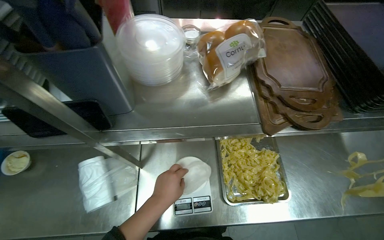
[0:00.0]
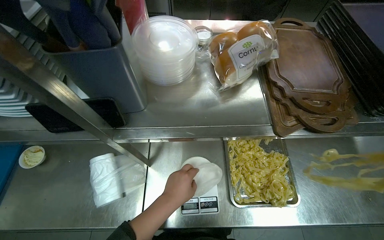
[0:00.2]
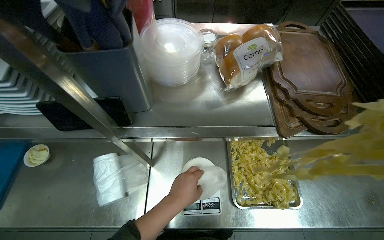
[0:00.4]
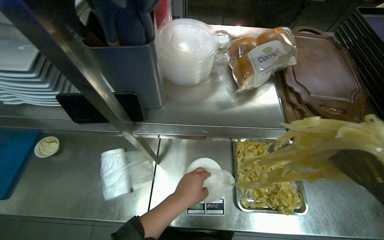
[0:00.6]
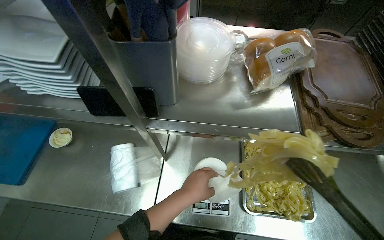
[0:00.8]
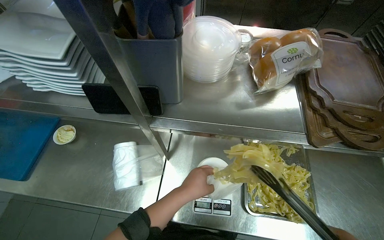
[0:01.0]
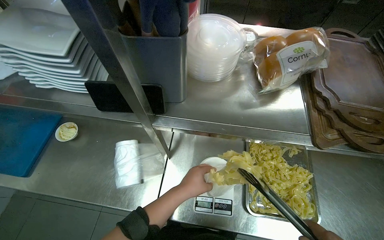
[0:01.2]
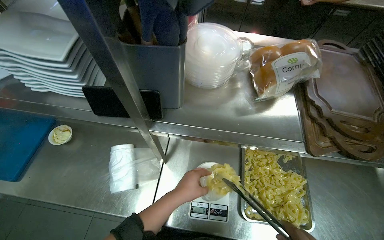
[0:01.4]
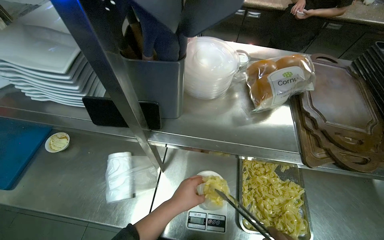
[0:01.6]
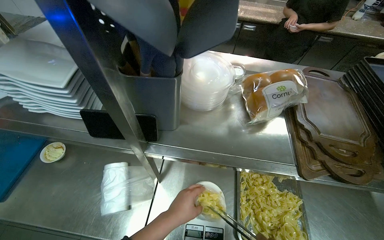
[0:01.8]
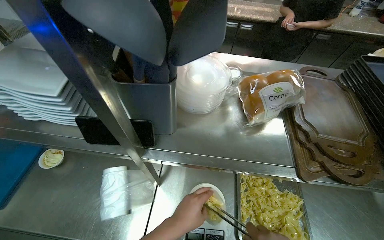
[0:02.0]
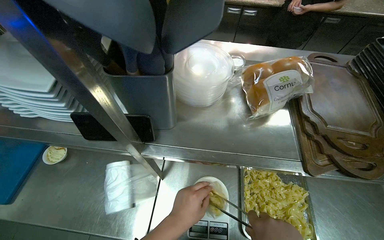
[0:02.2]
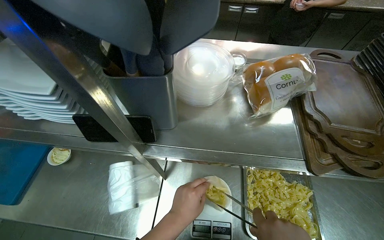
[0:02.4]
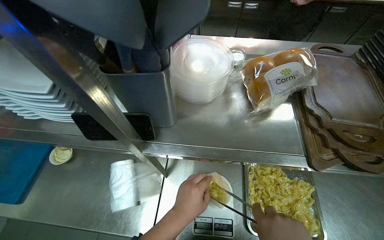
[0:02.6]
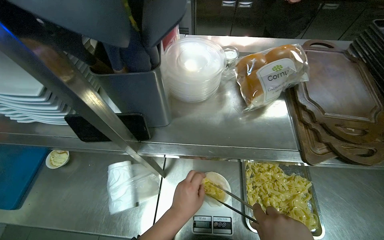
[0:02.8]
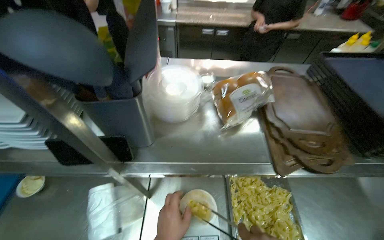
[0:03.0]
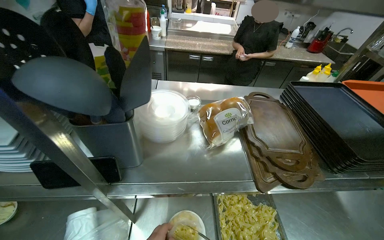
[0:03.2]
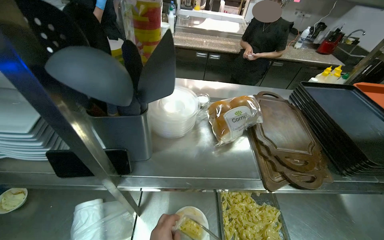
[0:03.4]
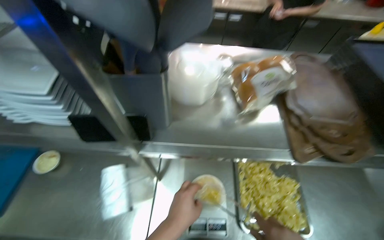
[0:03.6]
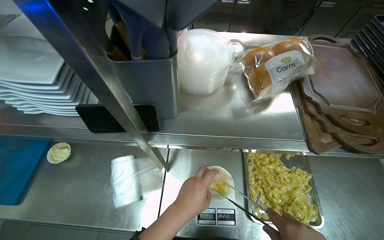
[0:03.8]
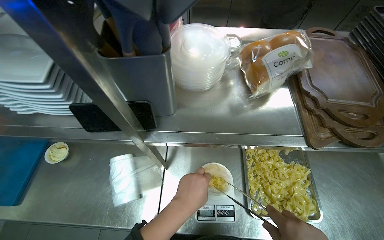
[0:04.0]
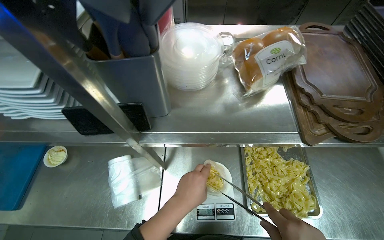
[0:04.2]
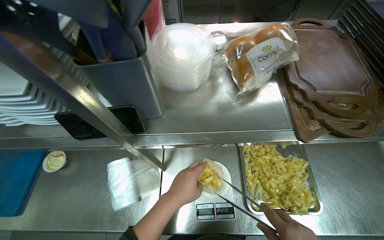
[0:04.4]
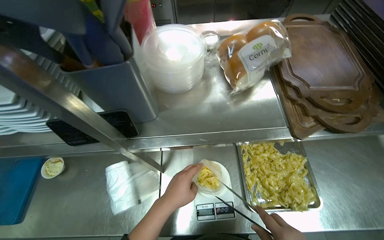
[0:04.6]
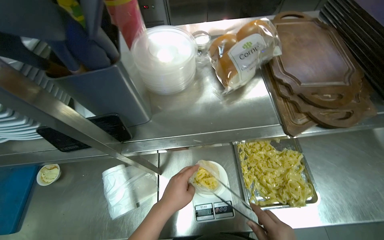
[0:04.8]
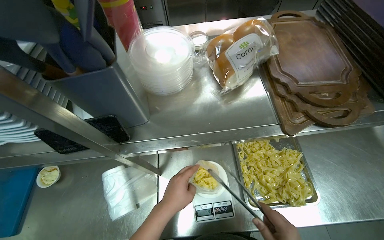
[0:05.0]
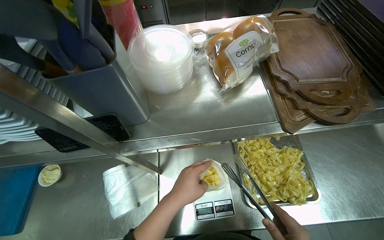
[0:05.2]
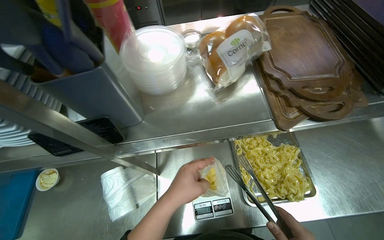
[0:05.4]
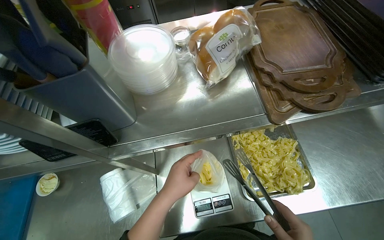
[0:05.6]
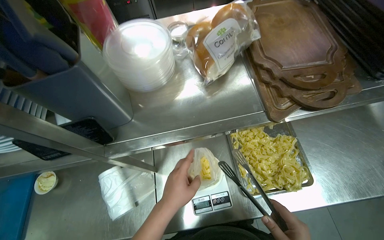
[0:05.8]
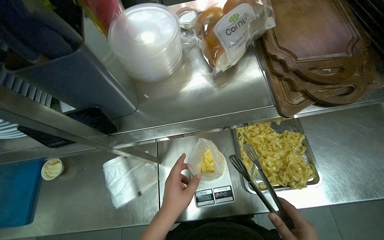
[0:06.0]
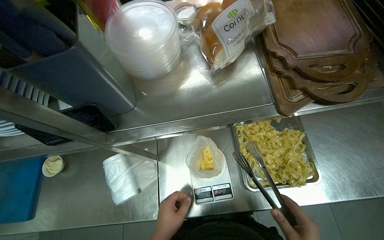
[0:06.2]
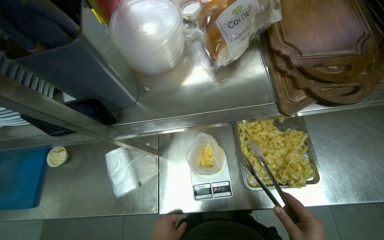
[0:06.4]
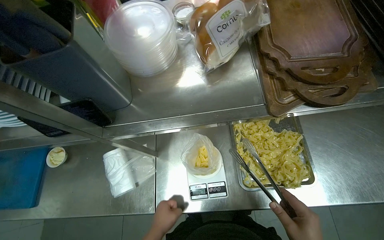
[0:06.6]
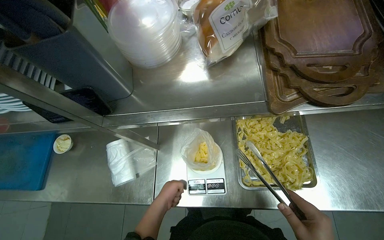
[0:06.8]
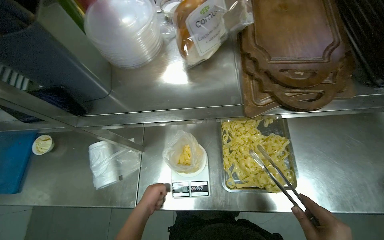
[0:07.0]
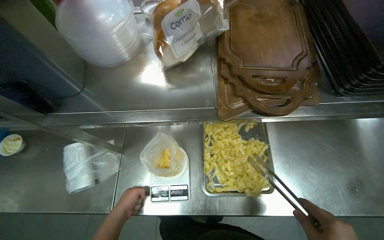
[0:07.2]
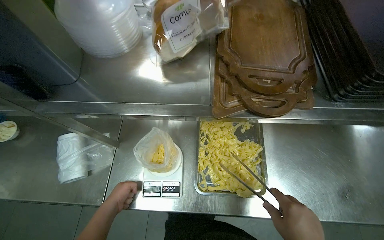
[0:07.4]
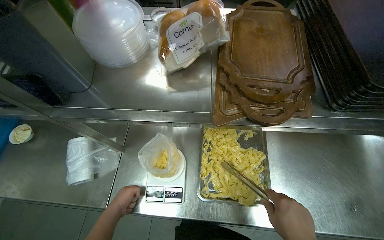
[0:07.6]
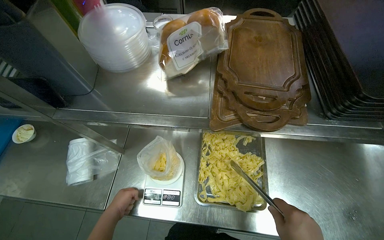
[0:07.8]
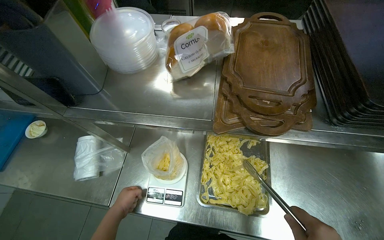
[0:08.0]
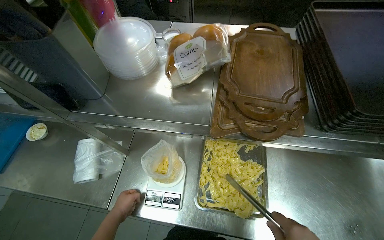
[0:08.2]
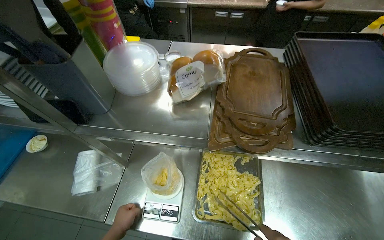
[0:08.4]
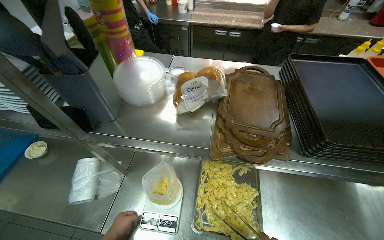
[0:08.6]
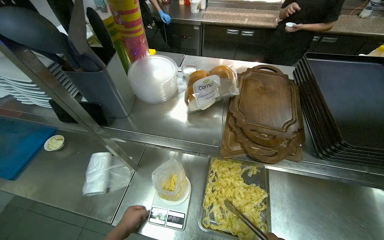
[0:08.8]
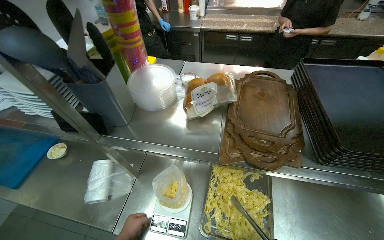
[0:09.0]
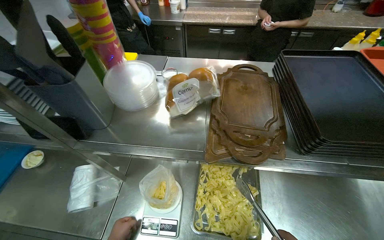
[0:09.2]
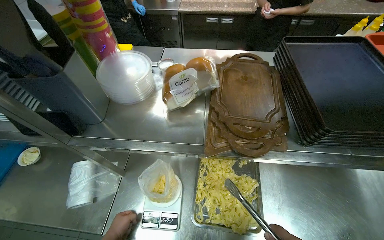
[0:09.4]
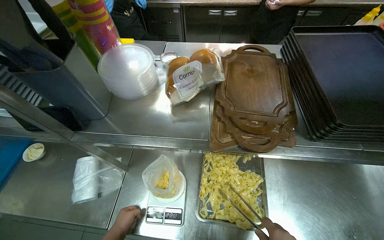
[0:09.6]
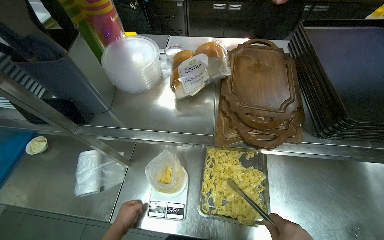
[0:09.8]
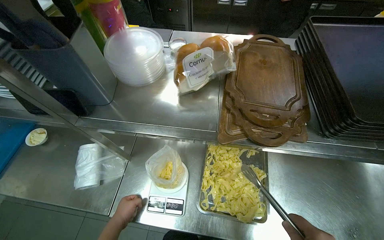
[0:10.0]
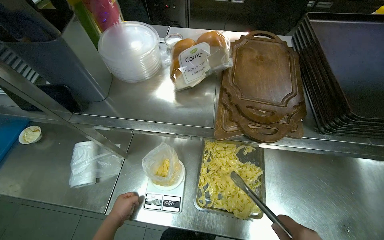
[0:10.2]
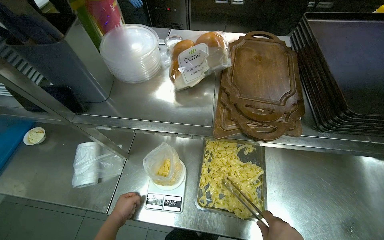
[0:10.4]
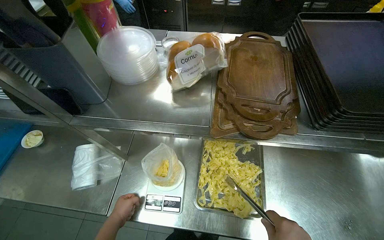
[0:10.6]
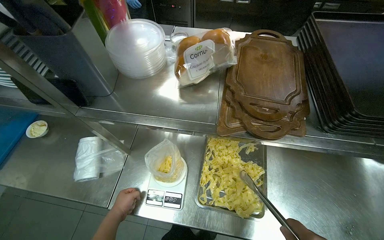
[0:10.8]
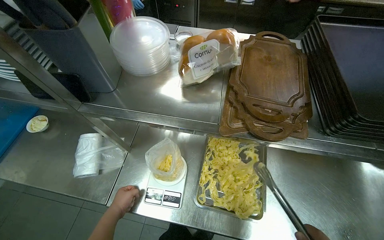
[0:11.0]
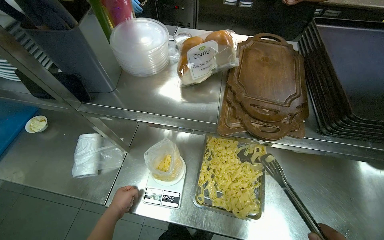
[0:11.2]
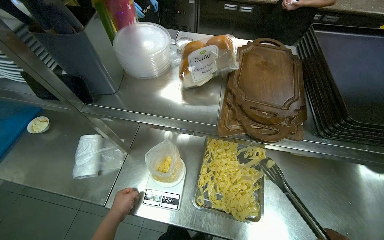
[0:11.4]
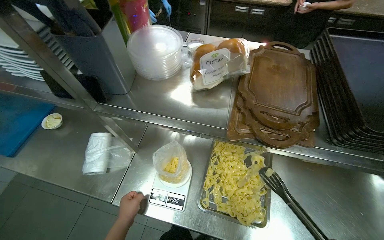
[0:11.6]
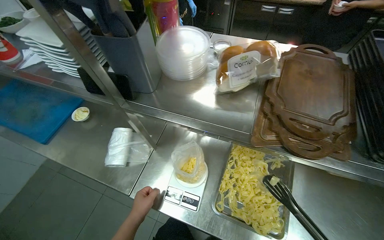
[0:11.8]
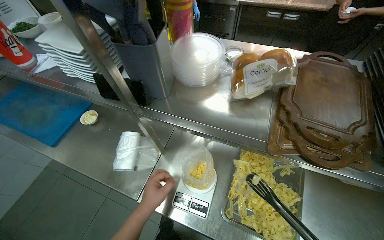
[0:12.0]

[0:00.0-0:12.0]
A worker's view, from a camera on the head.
Job: preparing food.
The whole recording: Weighing and bagging pasta. The worker uses tongs to scoop pasta from a tray into a plastic bag on a scale.
0:07.6 to 0:09.0: The view tips upward by approximately 15 degrees.
0:10.4 to 0:12.0: The left hand travels nearer to the camera by about 15 cm.

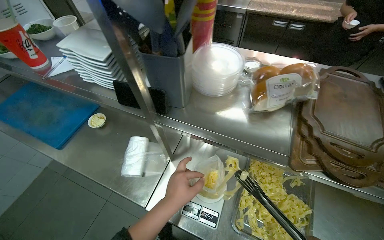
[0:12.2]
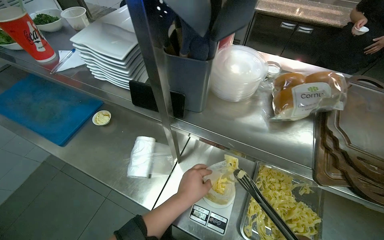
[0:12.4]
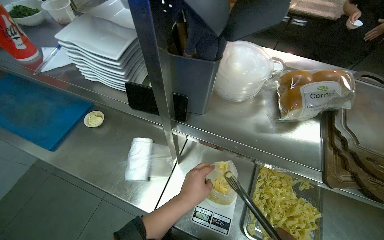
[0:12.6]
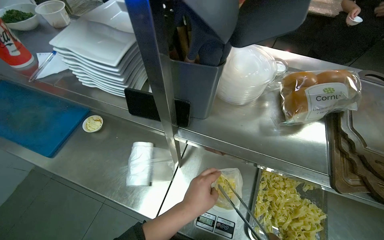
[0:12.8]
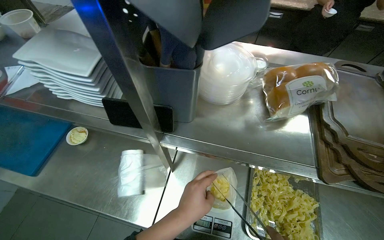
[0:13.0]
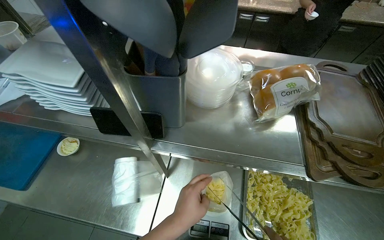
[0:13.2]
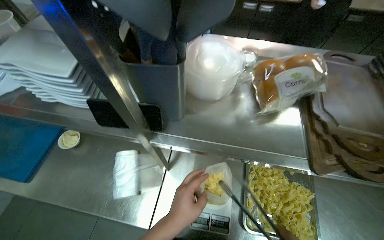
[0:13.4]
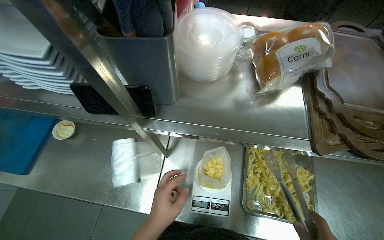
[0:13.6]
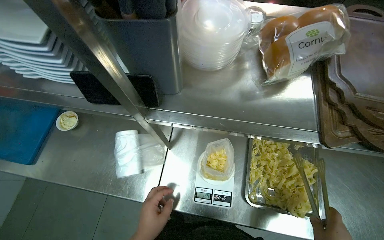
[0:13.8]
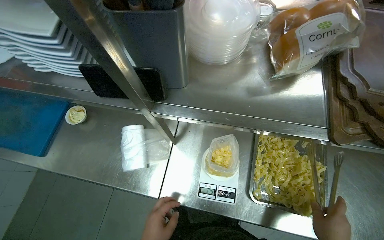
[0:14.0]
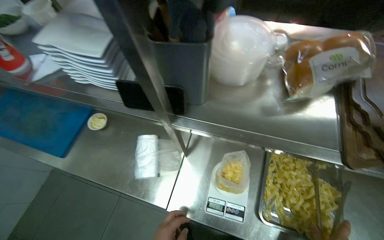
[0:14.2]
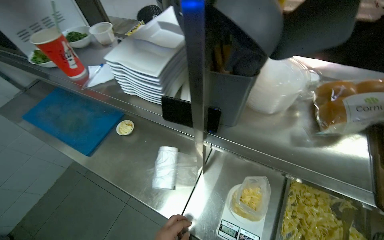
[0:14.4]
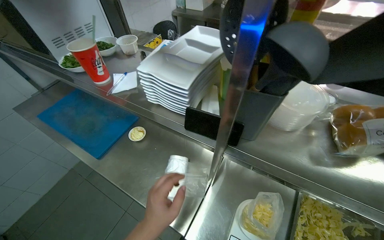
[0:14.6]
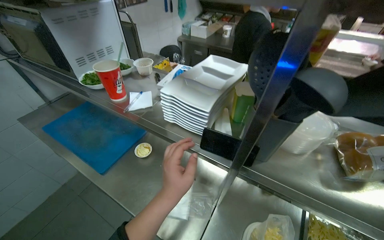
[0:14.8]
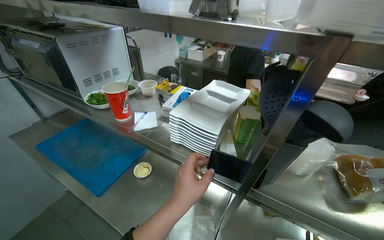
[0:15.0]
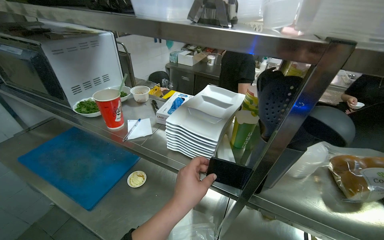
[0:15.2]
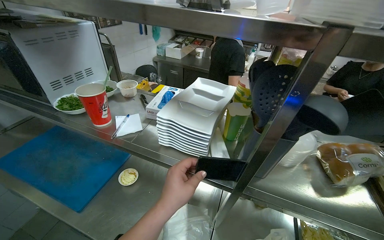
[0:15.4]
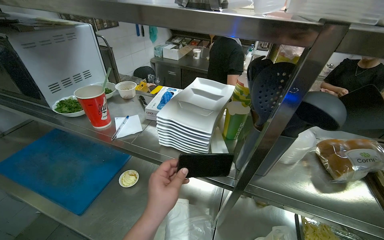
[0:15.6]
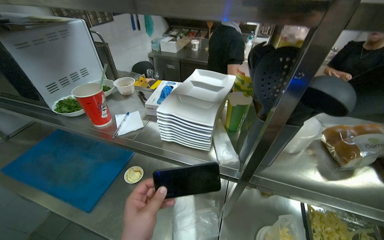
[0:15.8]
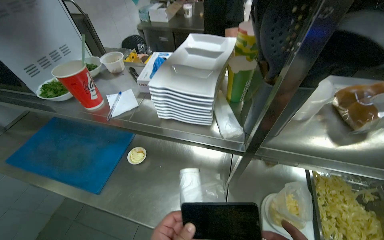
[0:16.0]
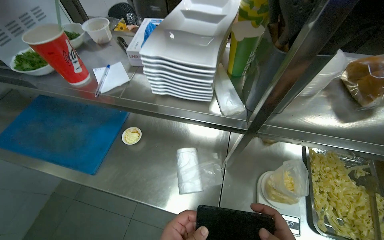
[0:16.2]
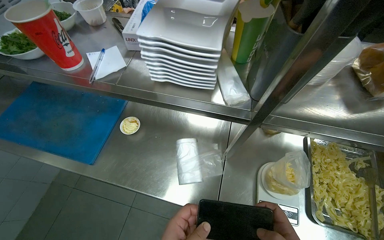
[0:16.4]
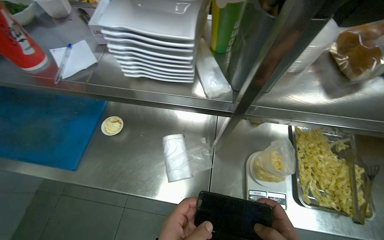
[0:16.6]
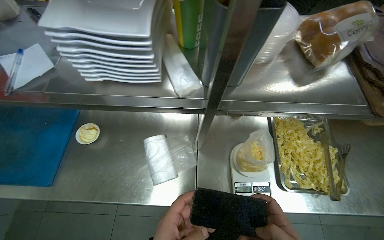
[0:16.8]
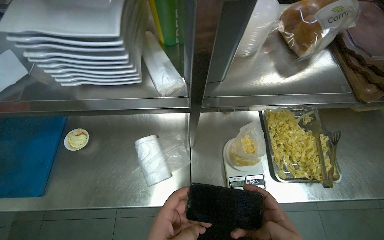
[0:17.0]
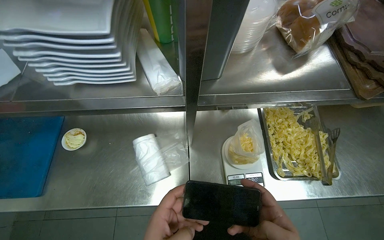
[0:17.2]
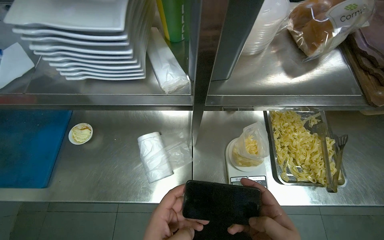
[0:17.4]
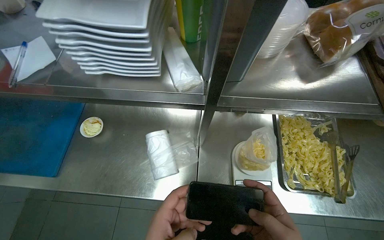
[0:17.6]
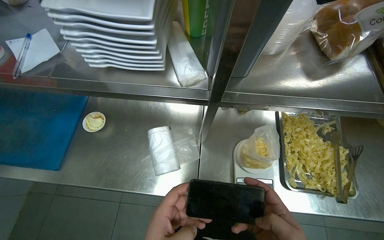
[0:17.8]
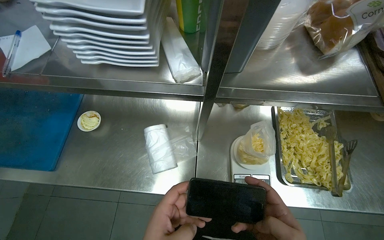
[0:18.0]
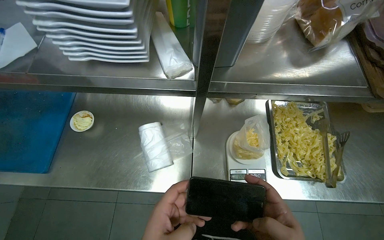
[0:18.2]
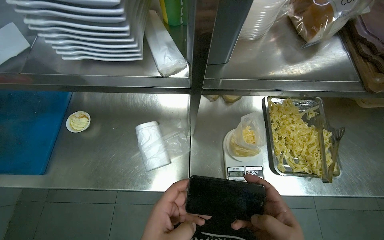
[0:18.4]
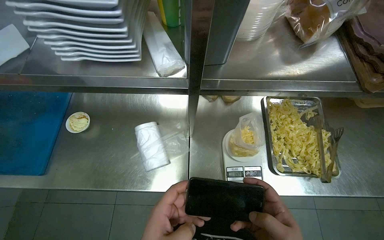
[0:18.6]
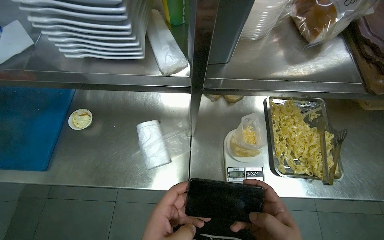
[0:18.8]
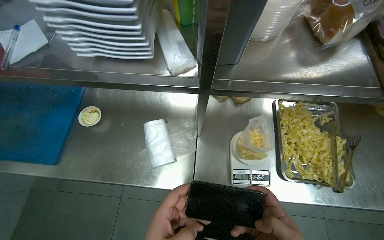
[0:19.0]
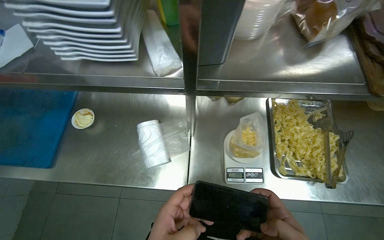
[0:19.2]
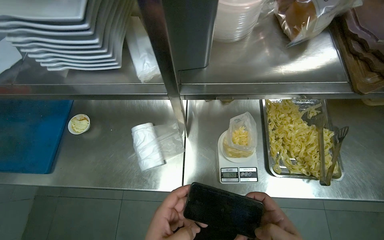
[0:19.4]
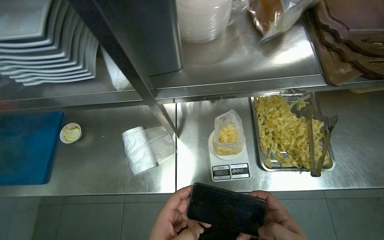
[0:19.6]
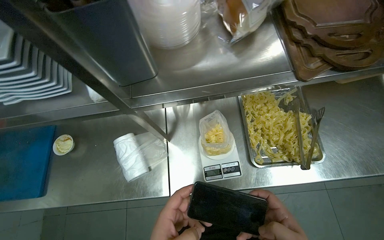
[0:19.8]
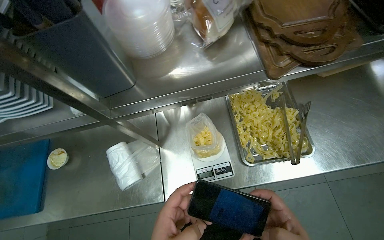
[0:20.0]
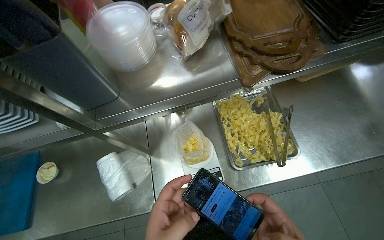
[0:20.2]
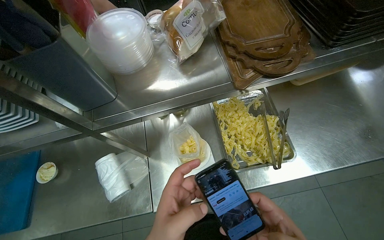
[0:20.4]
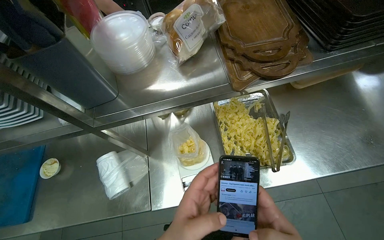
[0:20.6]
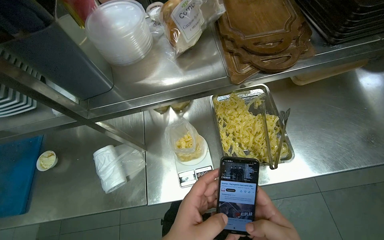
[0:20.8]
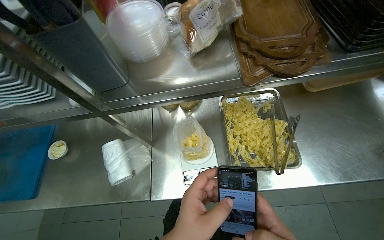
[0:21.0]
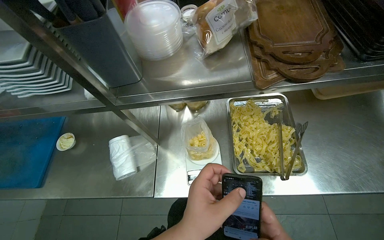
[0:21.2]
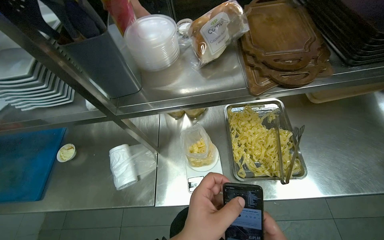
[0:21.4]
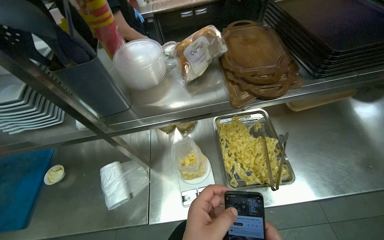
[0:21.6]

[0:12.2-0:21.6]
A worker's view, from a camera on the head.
Job: preparing food.
The whole recording: Weighing and bagging pasta. The worker uses tongs to scoop pasta from a tray into a plastic bag on a scale.
0:13.8 to 0:15.4: The camera pitches upward, by about 25 degrees.
0:15.4 to 0:17.0: The wearer looks about 25 degrees further to the right. The view tilts roughly 25 degrees downward.
0:20.0 to 0:21.6: The view tilts about 15 degrees upward.
